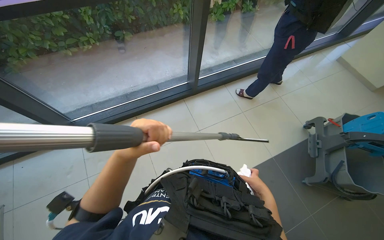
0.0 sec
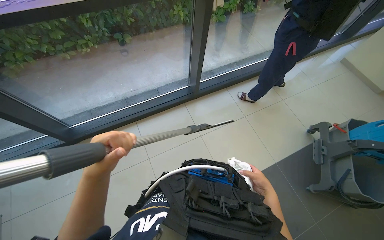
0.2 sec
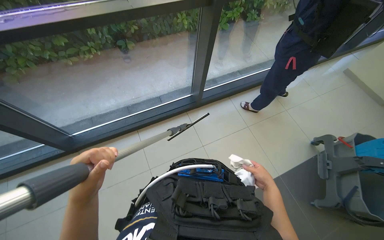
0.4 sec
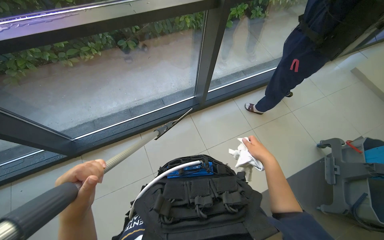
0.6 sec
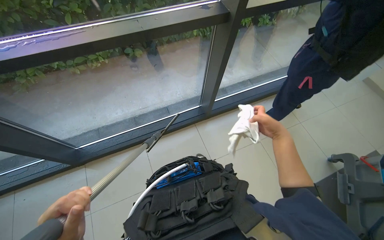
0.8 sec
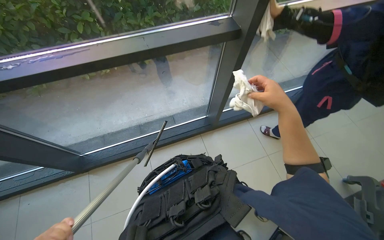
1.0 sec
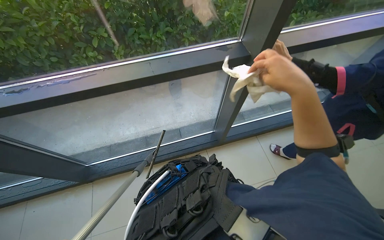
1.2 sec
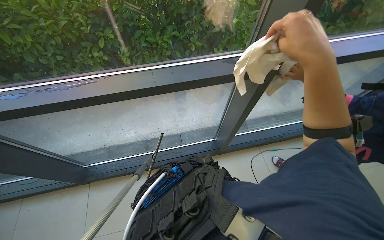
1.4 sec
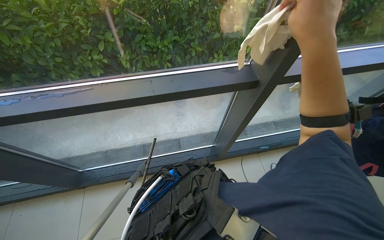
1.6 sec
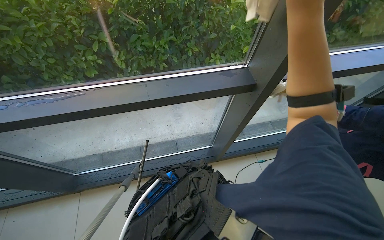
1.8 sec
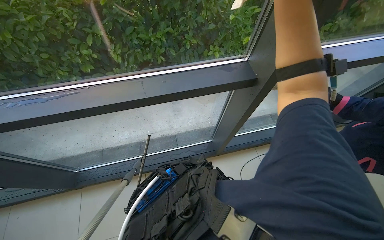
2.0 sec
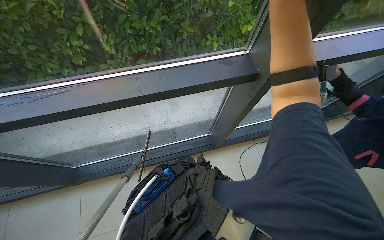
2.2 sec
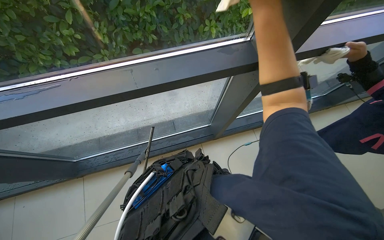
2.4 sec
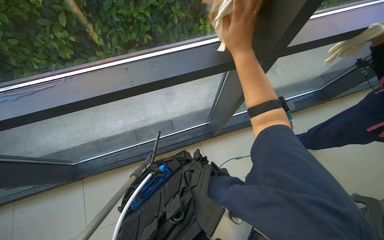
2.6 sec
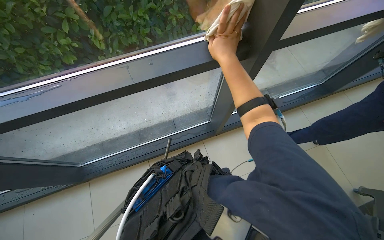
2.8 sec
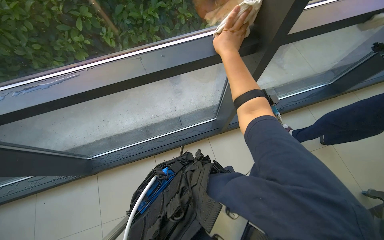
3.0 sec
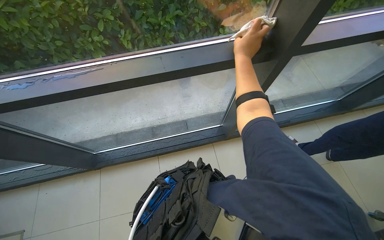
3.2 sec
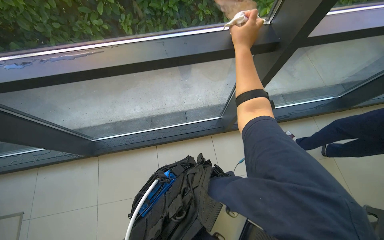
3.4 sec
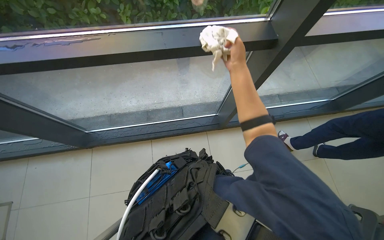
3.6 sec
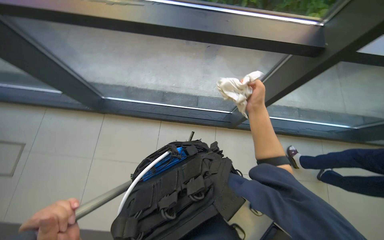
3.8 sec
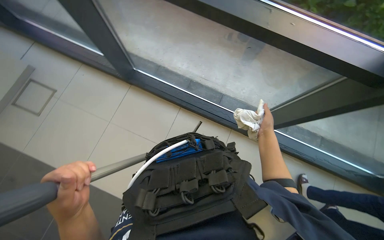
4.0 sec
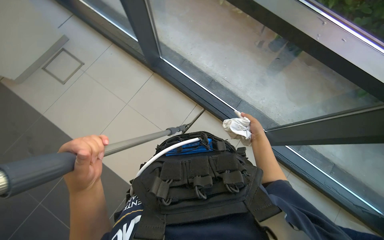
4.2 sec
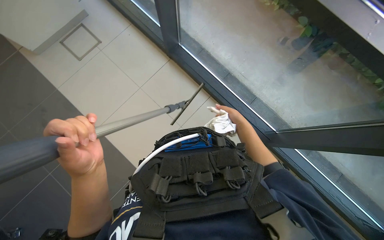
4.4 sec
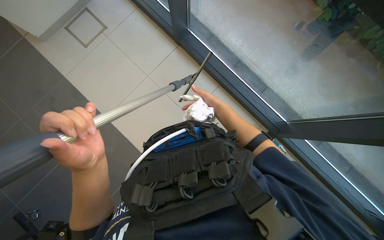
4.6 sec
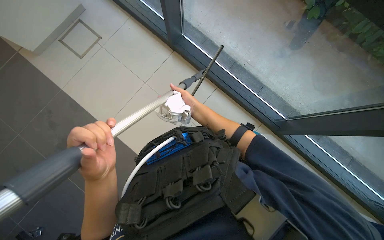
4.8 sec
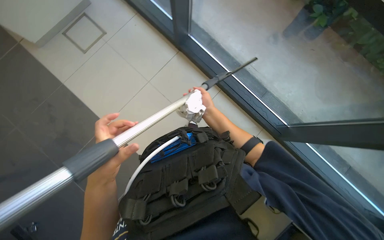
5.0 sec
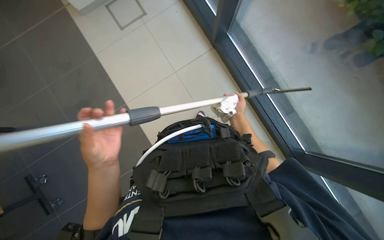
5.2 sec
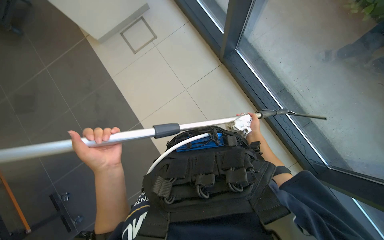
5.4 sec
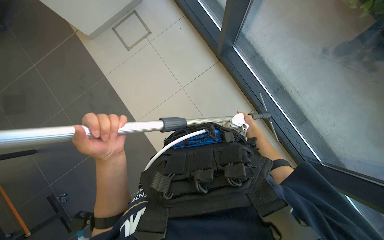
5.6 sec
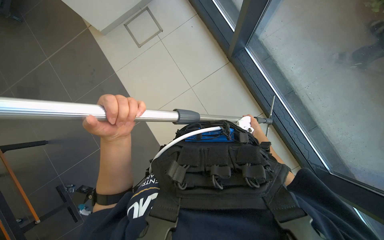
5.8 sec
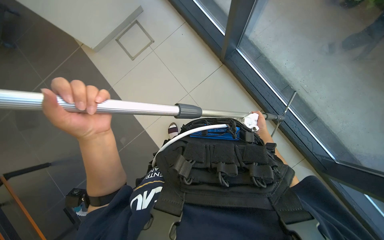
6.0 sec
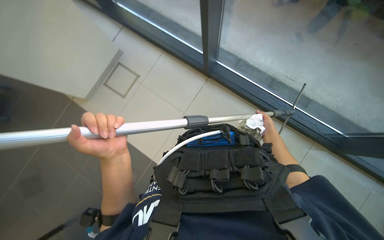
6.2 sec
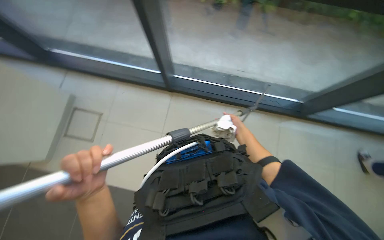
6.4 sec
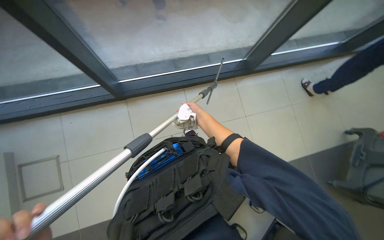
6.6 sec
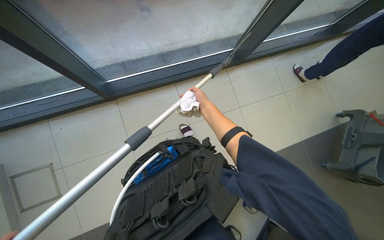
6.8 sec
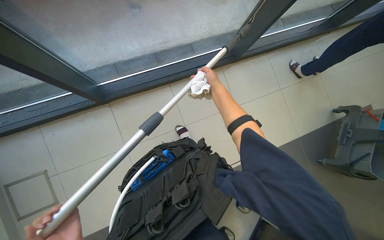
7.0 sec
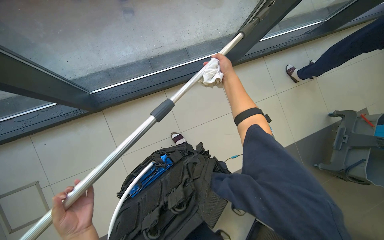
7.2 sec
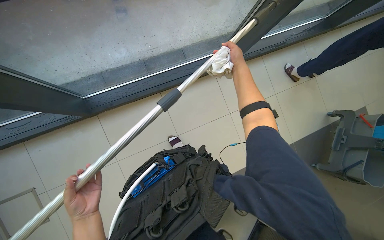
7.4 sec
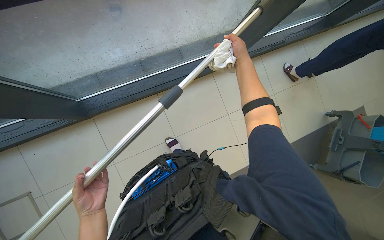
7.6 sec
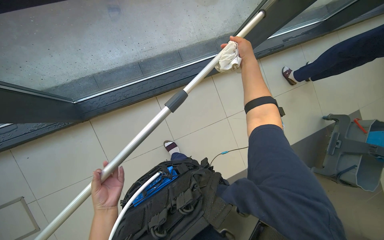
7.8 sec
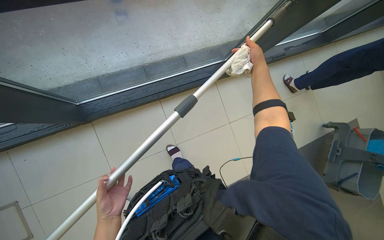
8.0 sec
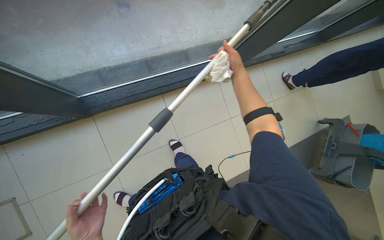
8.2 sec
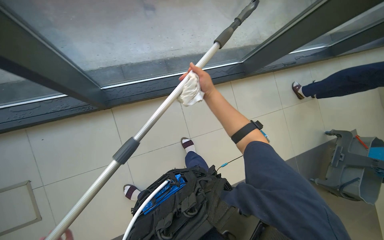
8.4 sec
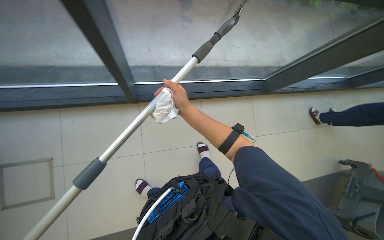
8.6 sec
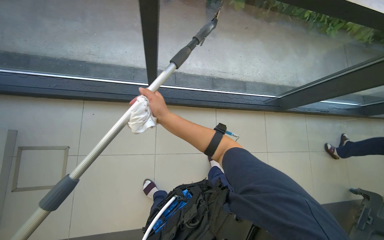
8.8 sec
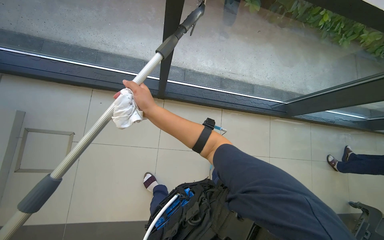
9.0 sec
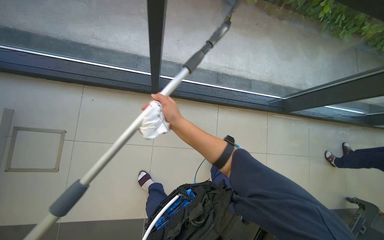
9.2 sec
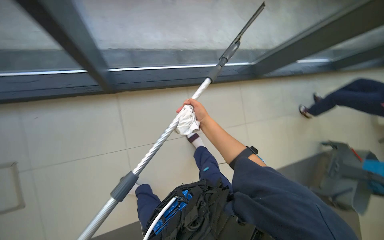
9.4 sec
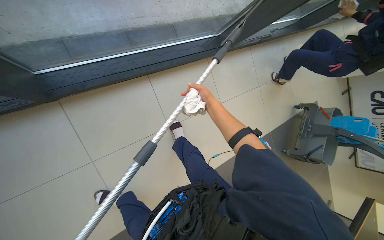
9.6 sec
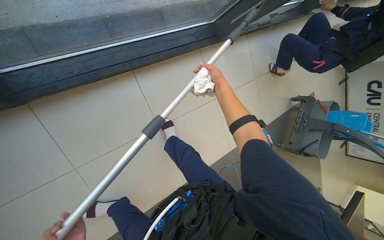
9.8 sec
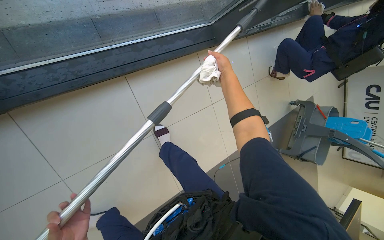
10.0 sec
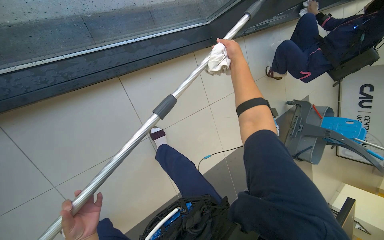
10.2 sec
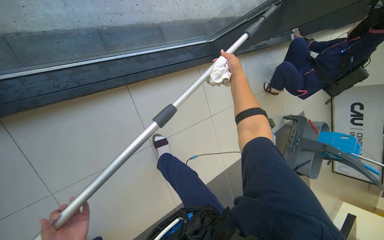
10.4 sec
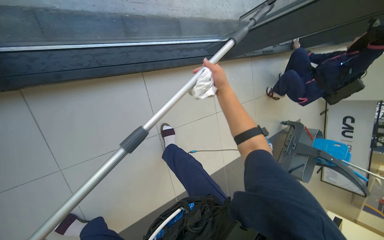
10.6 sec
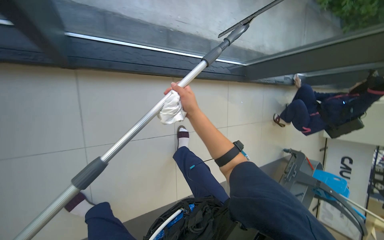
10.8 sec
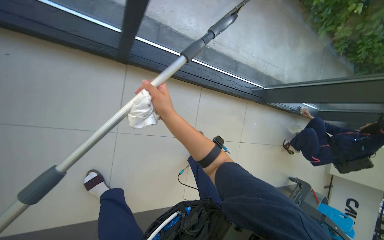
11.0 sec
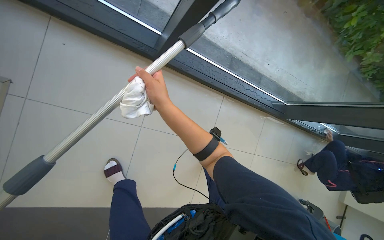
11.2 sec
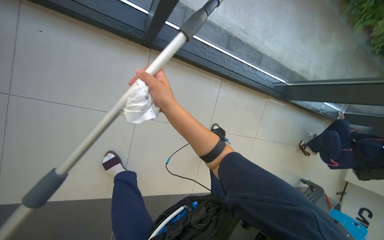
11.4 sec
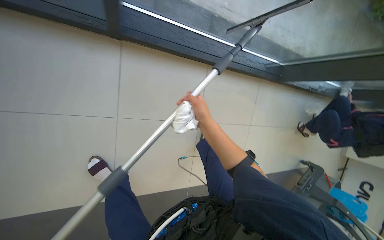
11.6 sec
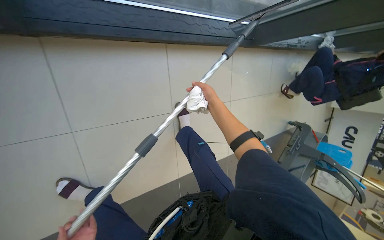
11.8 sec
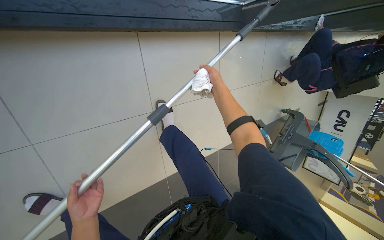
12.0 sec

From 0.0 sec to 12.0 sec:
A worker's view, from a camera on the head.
Job: cleaning windows.
The whole recording: Cleaning glass panels and frames. The worker cleans the glass panels with a squeegee and wipes the window frames with a cloth.
From 0.0 sec to 1.6 sec: The head travels roughly 60 cm.
From 3.0 sec to 4.4 sec: The head rotates some 60 degrees to the left. The camera pitches downward, by some 15 degrees.
From 4.4 sec to 6.0 sec: The wearer's head swings roughly 30 degrees to the left. The right hand heads farther from the camera, covering about 20 cm.
From 6.0 sec to 7.6 sec: The head rotates some 50 degrees to the right.
From 7.6 sec to 9.0 sec: The right hand goes roughly 60 cm to the left, nearer to the camera and down the picture.
From 9.0 sec to 10.4 sec: The camera is carried approximately 40 cm. The wearer looks some 25 degrees further to the right. The view tips downward by roughly 20 degrees.

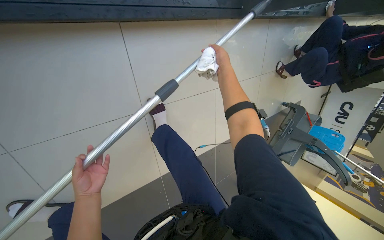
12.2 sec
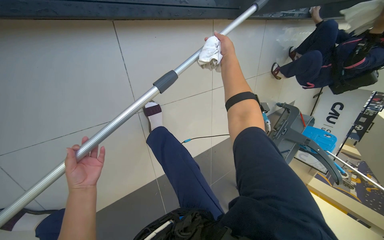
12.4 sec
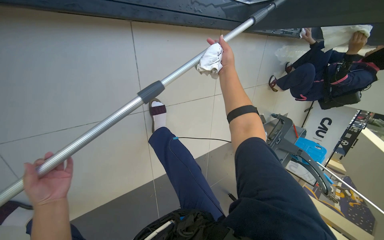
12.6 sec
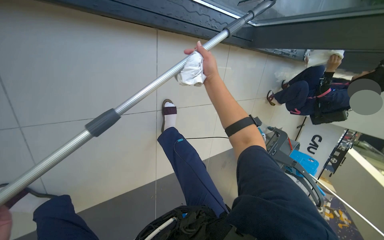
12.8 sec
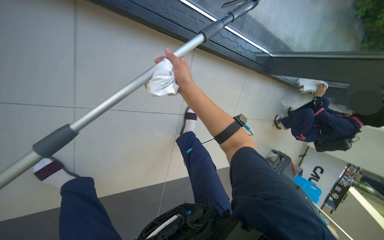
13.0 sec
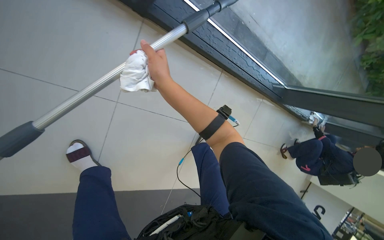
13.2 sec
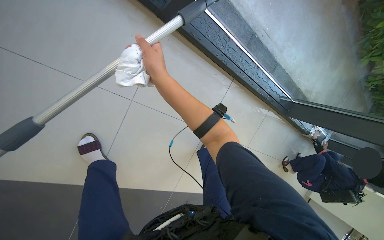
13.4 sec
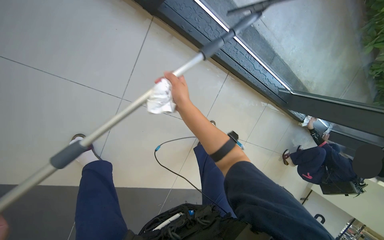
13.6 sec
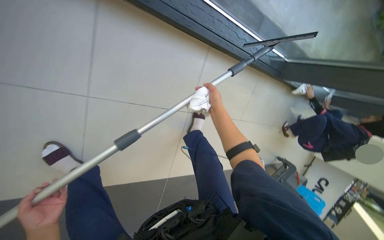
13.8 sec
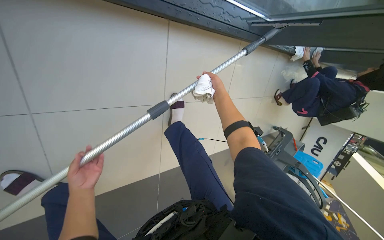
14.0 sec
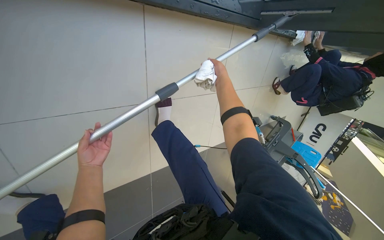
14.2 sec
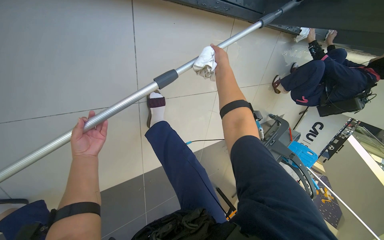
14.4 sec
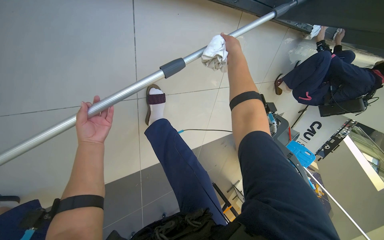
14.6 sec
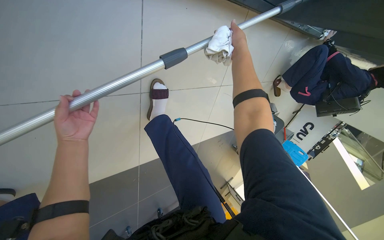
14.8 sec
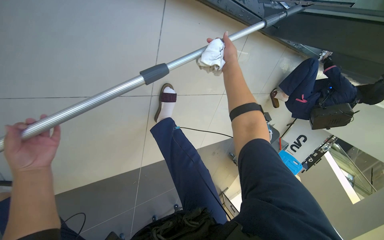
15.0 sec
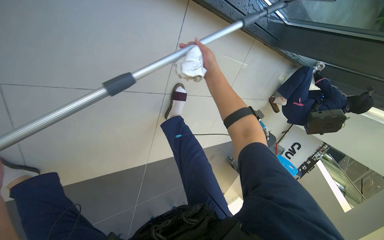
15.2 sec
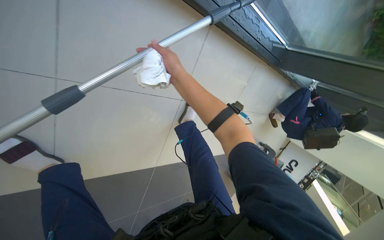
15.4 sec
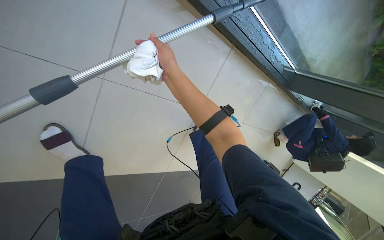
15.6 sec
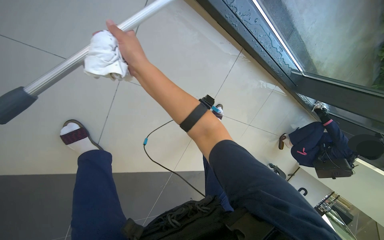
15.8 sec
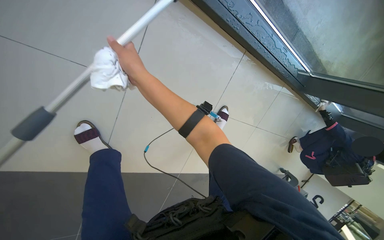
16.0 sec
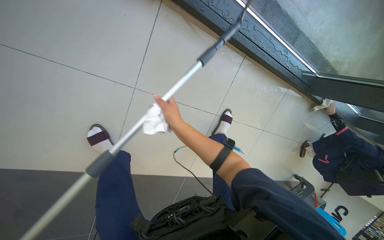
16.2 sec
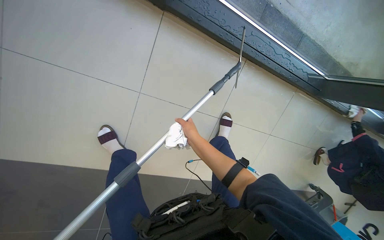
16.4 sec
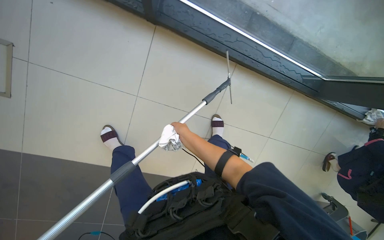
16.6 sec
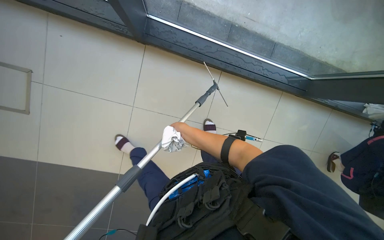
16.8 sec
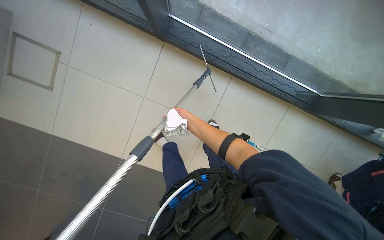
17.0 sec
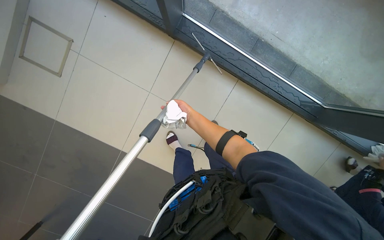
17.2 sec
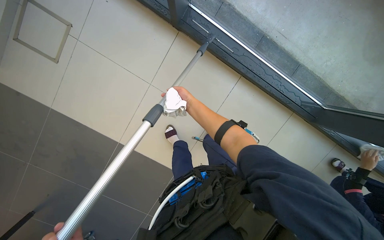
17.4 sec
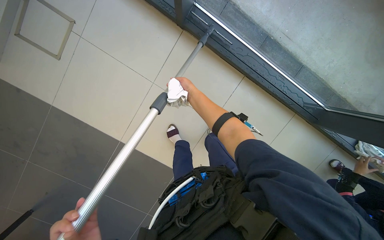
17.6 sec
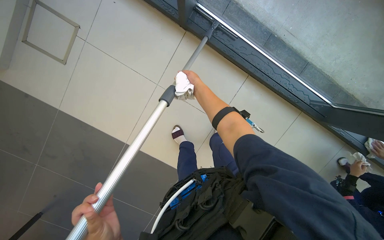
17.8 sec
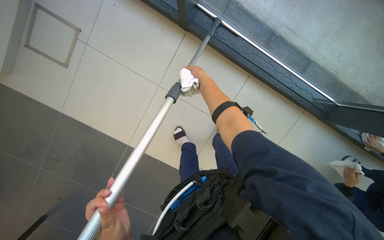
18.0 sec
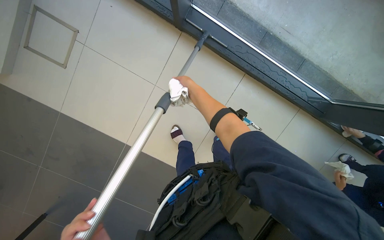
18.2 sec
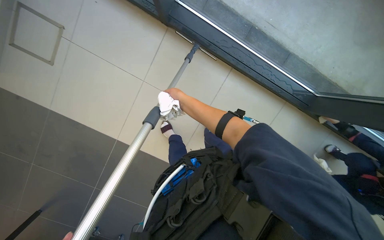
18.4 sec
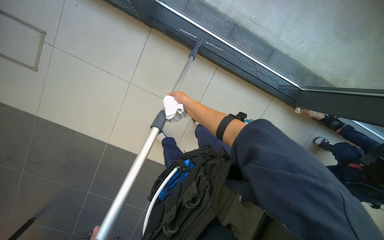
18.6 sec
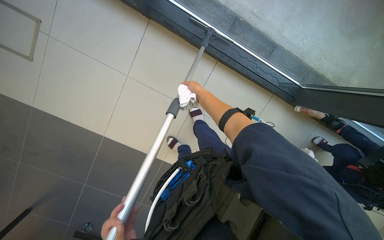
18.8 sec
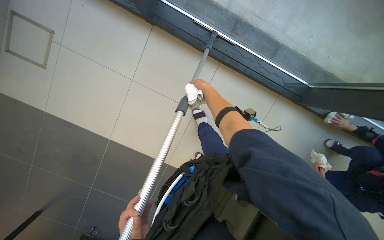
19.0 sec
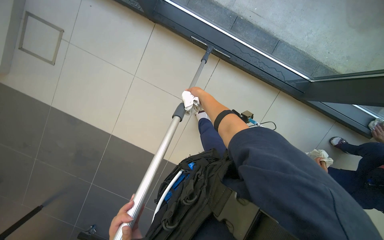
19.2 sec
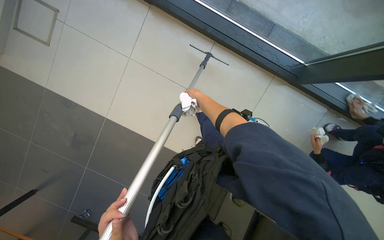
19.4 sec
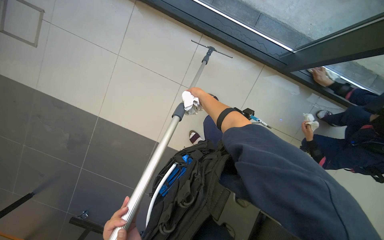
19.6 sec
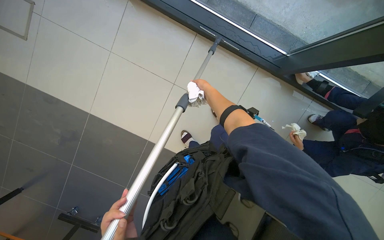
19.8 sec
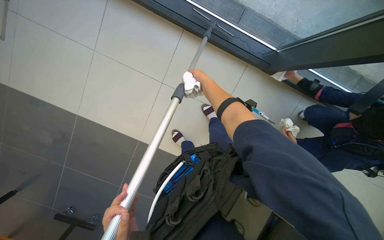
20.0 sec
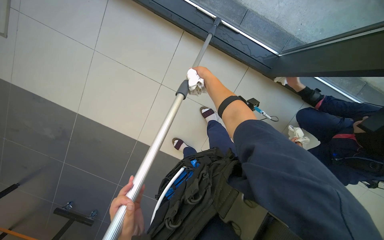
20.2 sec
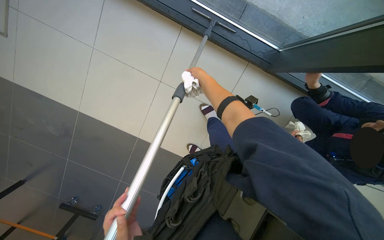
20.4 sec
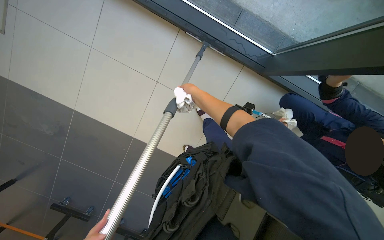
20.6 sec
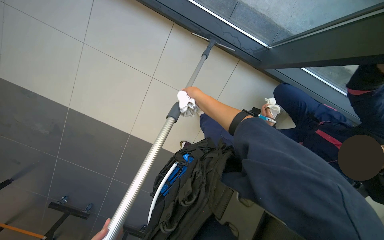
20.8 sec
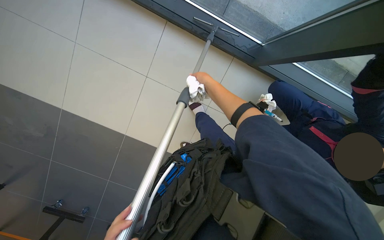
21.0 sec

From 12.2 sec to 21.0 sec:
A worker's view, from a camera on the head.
Job: cleaning windows.
The whole recording: Cleaning glass panels and frames. The worker cleans the glass panels with a squeegee and wipes the window frames with a cloth.
From 12.2 sec to 13.6 sec: The camera is carried about 60 cm. The view tips upward by about 25 degrees. Everything in view rotates about 30 degrees clockwise.
From 13.6 sec to 15.2 sec: The camera pitches downward, by roughly 20 degrees.
From 15.2 sec to 16.6 sec: The view pans to the left by roughly 20 degrees. The camera pitches upward, by about 25 degrees. The right hand shifts some 25 cm down the picture.
From 16.6 sec to 18.0 sec: The right hand travels up the picture by approximately 10 cm.
From 18.0 sec to 19.6 sec: The right hand goes some 15 cm down the picture, and reaches roughly 15 cm farther from the camera, then returns.
